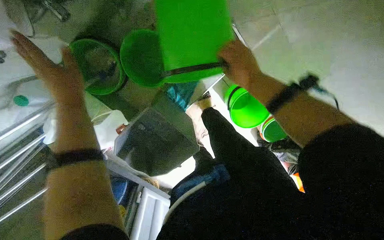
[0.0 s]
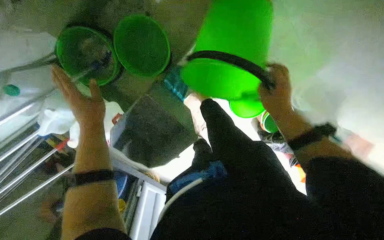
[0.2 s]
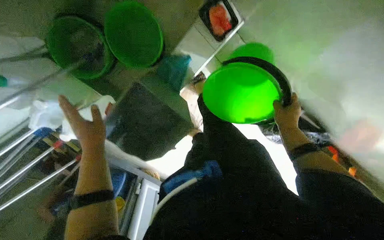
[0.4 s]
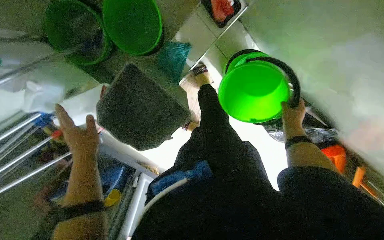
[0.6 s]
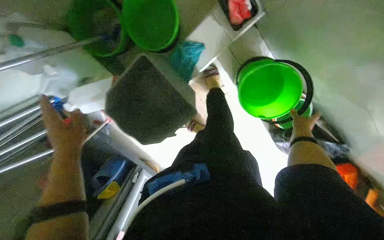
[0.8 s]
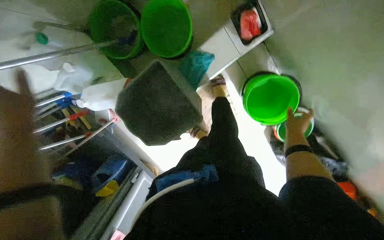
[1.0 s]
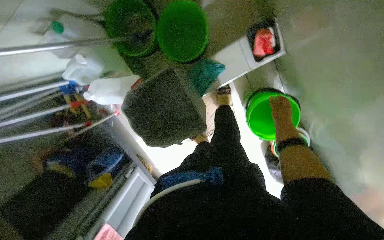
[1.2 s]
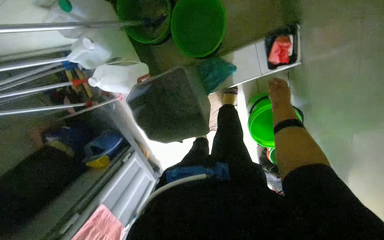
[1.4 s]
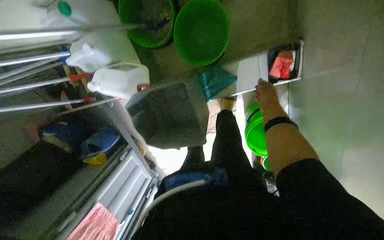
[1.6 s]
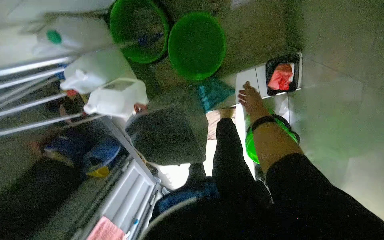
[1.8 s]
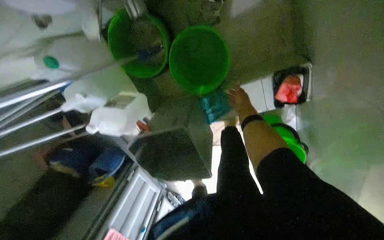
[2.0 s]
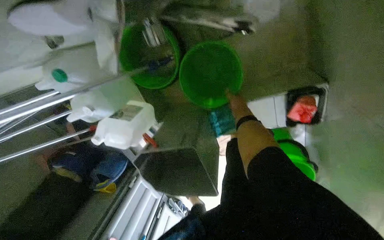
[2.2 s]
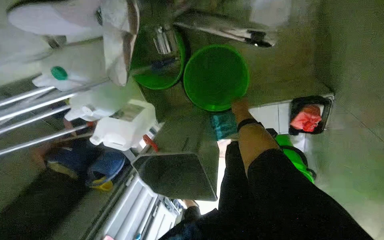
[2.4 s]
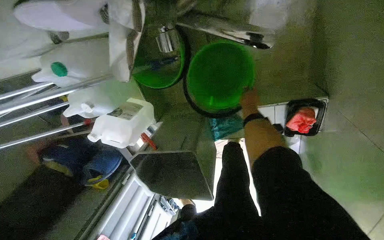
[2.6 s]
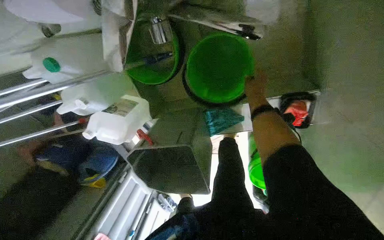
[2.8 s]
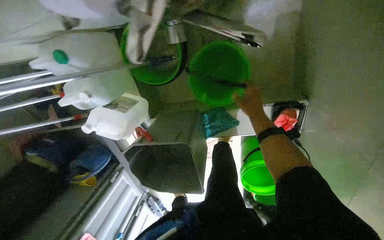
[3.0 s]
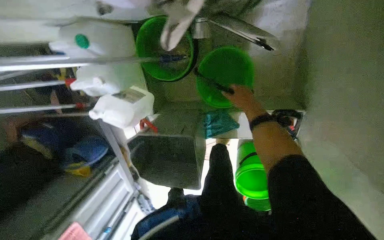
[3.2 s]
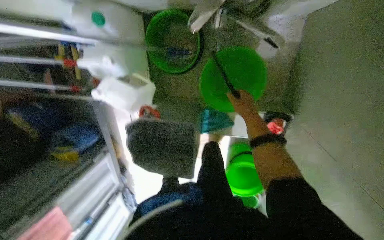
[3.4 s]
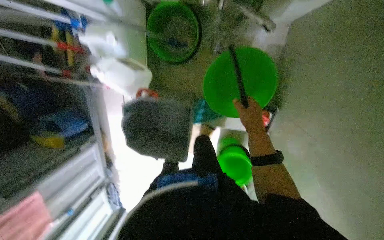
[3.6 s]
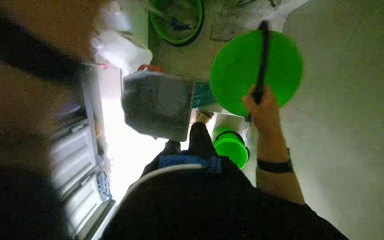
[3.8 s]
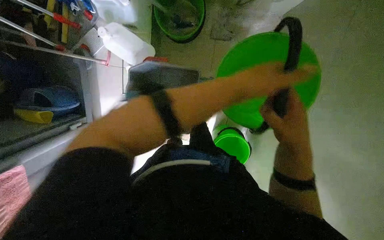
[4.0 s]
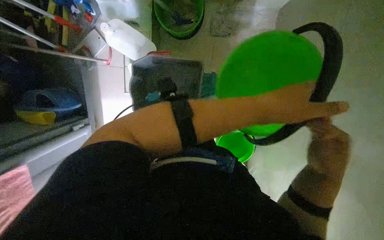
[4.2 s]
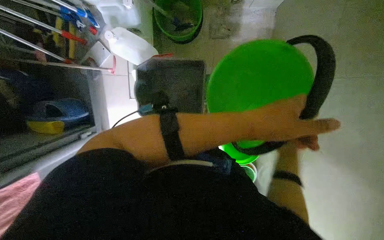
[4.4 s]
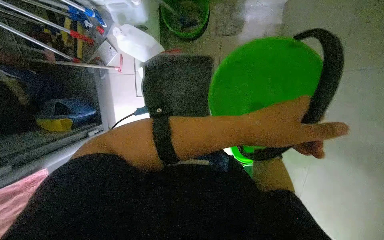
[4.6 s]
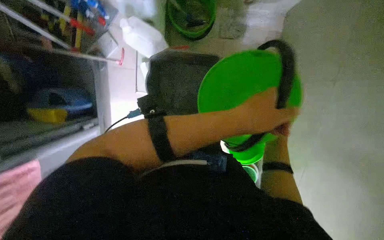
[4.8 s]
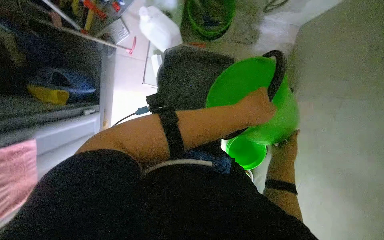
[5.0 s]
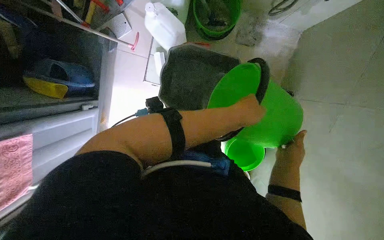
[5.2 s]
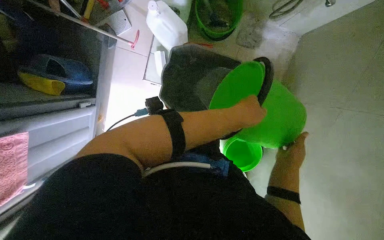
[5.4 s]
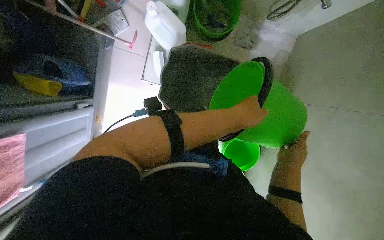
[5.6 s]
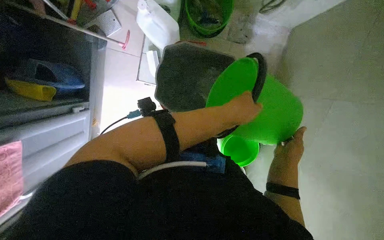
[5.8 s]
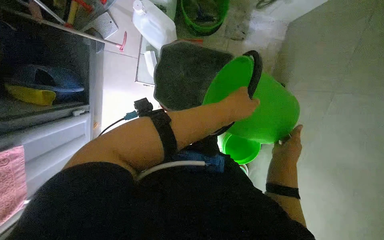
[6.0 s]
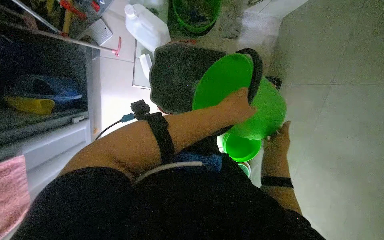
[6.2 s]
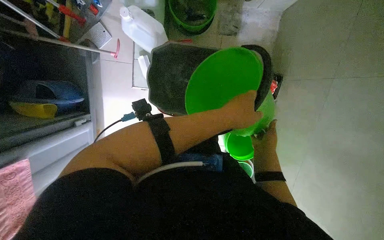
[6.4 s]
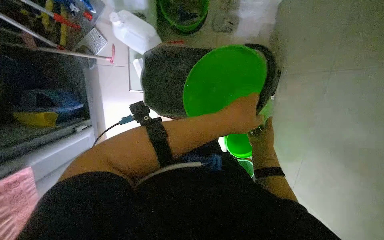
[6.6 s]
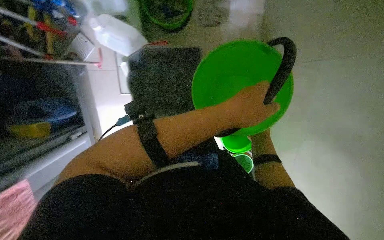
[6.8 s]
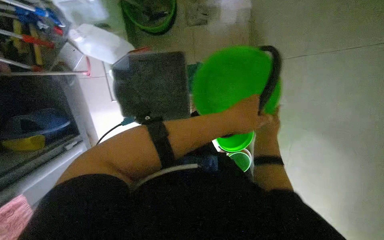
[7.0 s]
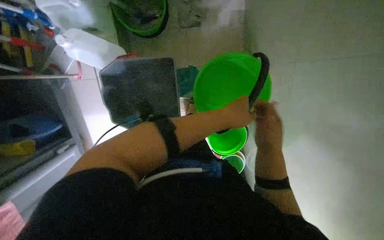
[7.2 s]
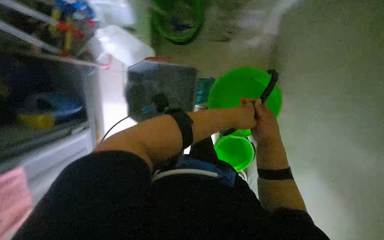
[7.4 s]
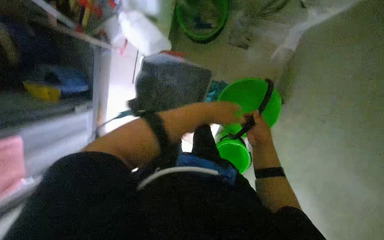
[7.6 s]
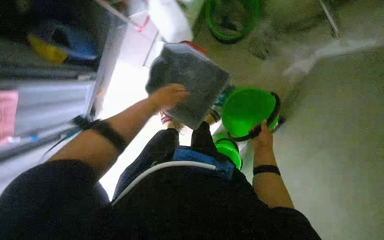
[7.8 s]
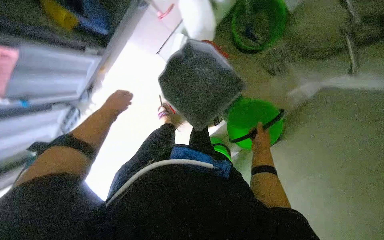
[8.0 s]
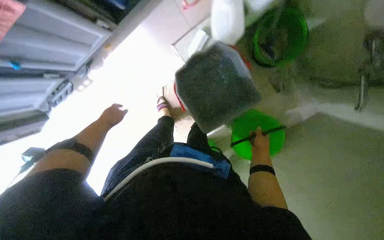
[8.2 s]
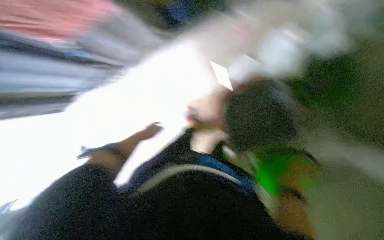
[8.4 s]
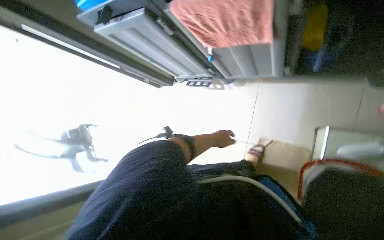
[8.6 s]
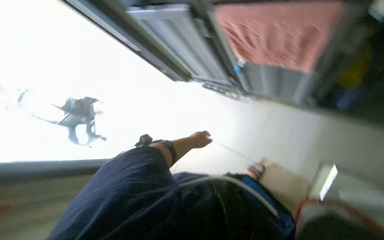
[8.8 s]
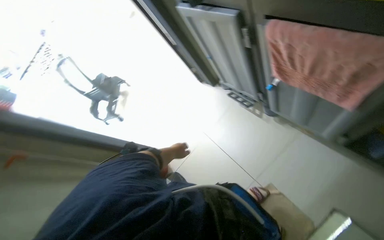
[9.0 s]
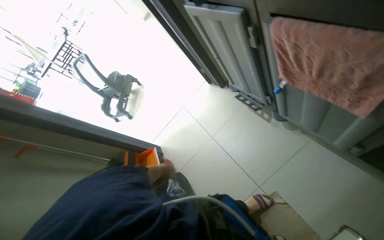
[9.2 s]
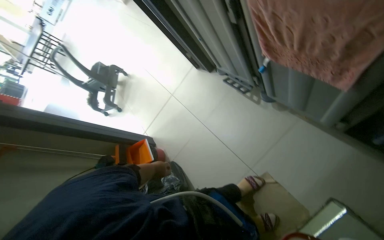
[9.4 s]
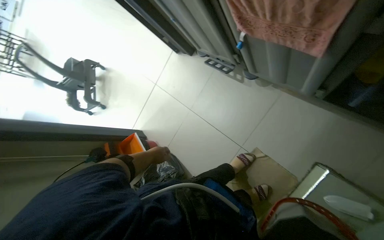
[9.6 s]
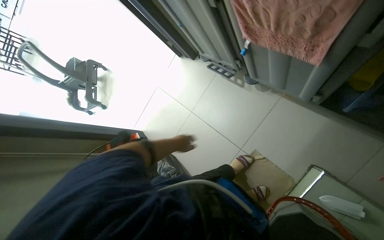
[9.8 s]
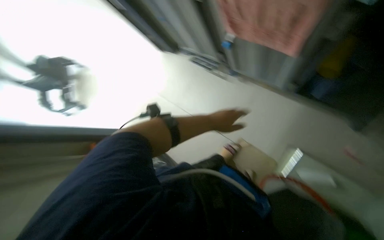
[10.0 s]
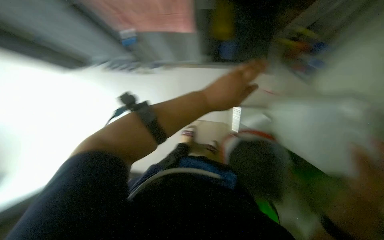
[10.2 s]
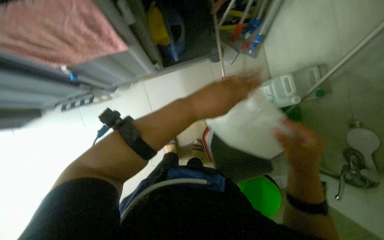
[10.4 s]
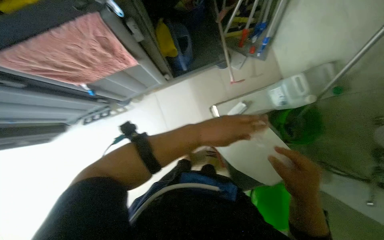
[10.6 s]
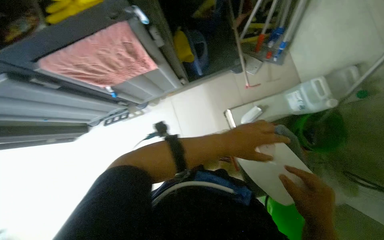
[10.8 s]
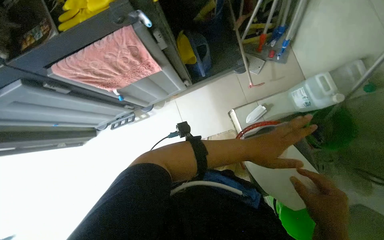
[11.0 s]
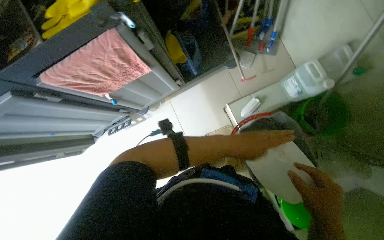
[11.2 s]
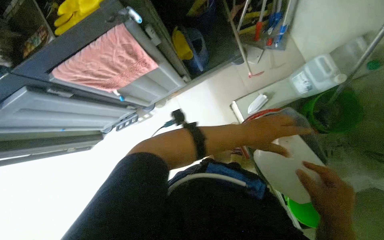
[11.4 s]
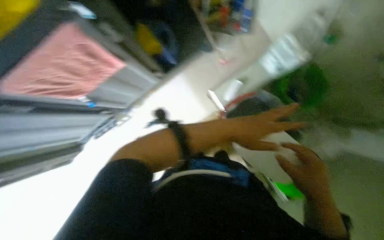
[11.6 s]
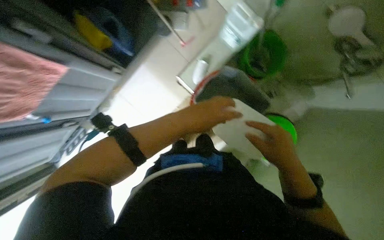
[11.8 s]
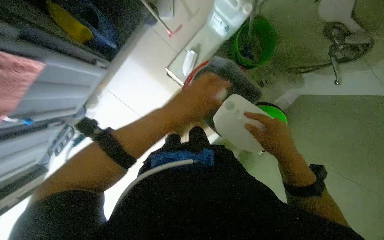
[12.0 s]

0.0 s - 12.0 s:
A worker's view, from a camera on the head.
Job: preparing cleaning supplies.
The whole recording: Preparing cleaning equipment. The worker rinses and empties the cleaning bucket, adds solution, and assembles the mop.
0.0 s - 1.6 s: The scene turns approximately 30 degrees clockwise in the picture. The right hand is displaced farther from the camera by roughly 20 cm.
1.6 s - 3.0 s: The right hand moves to the left, roughly 10 cm.
3.0 s - 4.4 s: The camera is carried approximately 50 cm. The view pans to the right by roughly 15 degrees. The wearer looks some 10 degrees further upward.
6.0 s - 7.6 s: The right hand goes nearer and farther, approximately 30 cm each way, reversing 2 times. Meanwhile the left hand goes about 10 cm farther from the camera.
7.6 s - 9.0 s: Everything in view rotates some 70 degrees clockwise.
9.0 s - 10.4 s: The wearer looks about 35 degrees further to the right. The left hand travels nearer to the camera and to the right by roughly 40 cm.
10.4 s - 12.0 s: The scene turns approximately 35 degrees counterclockwise in the picture.

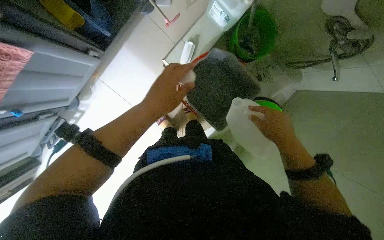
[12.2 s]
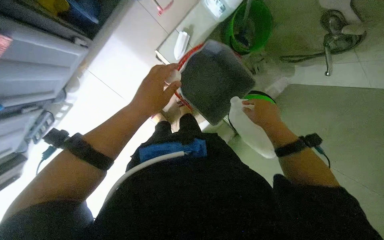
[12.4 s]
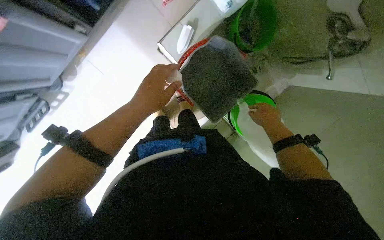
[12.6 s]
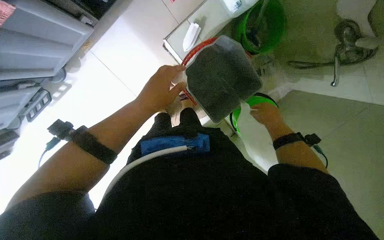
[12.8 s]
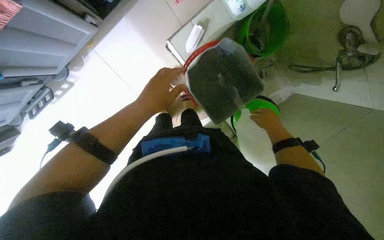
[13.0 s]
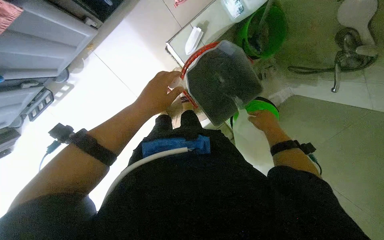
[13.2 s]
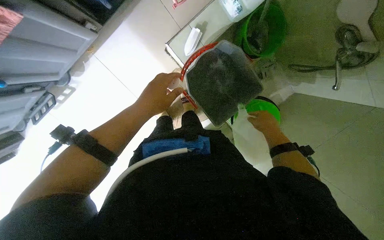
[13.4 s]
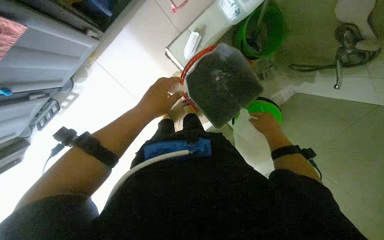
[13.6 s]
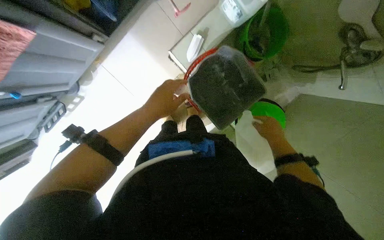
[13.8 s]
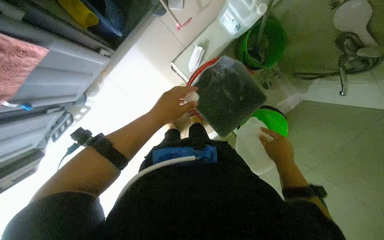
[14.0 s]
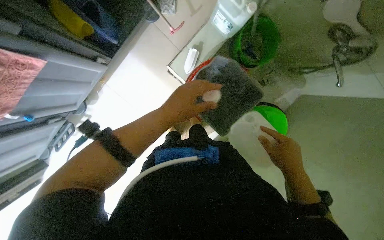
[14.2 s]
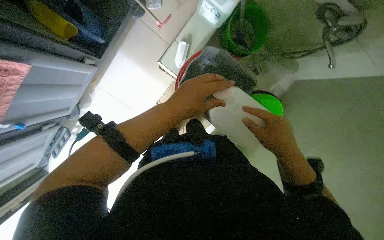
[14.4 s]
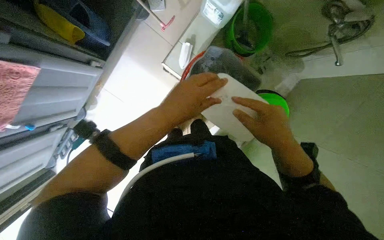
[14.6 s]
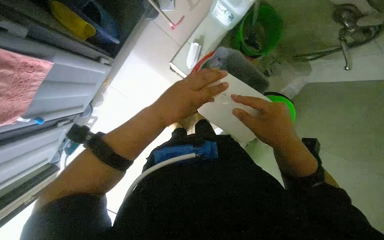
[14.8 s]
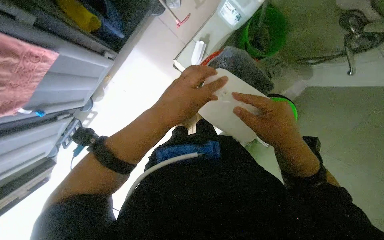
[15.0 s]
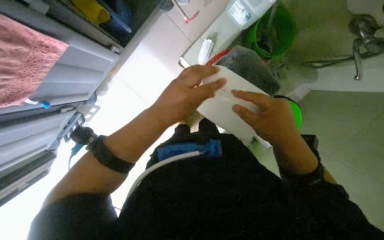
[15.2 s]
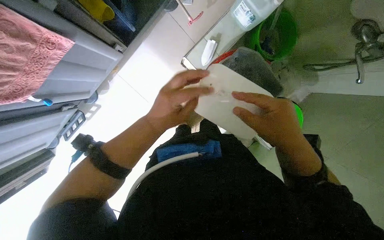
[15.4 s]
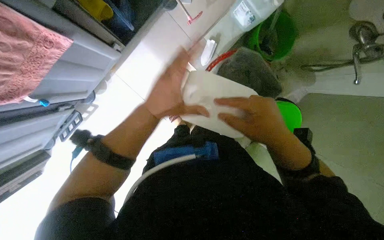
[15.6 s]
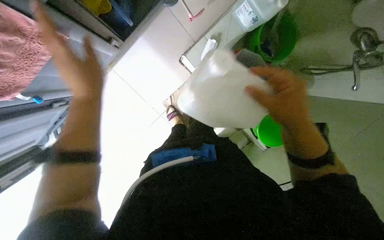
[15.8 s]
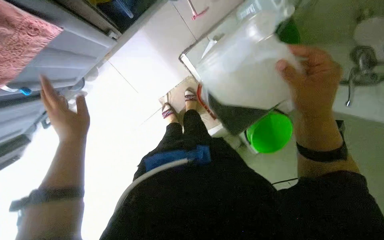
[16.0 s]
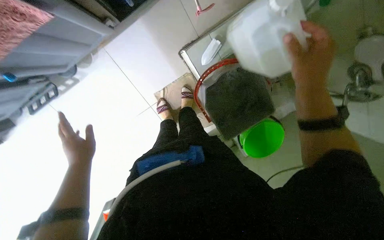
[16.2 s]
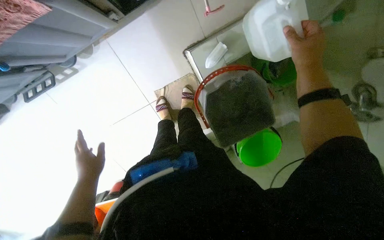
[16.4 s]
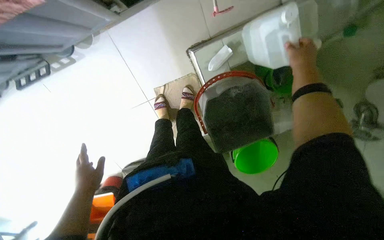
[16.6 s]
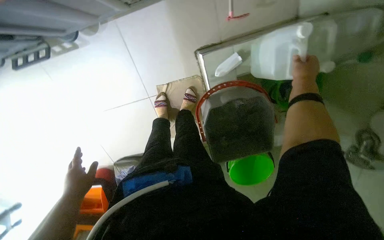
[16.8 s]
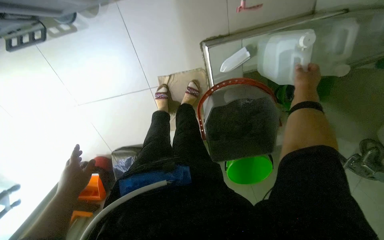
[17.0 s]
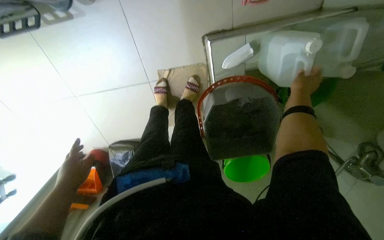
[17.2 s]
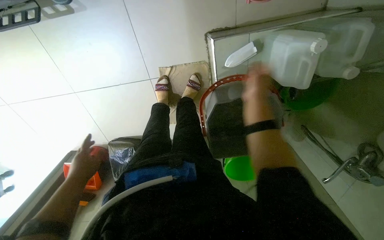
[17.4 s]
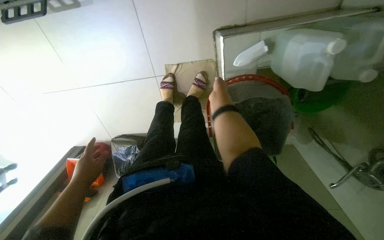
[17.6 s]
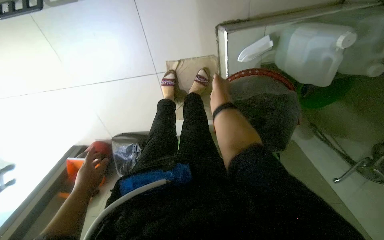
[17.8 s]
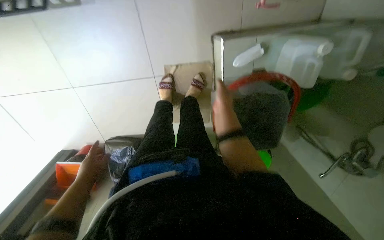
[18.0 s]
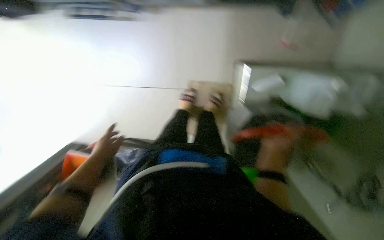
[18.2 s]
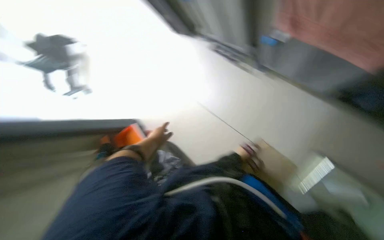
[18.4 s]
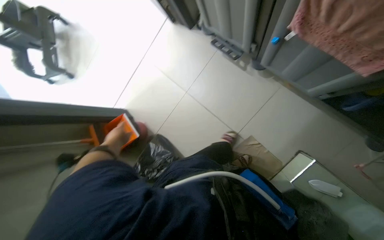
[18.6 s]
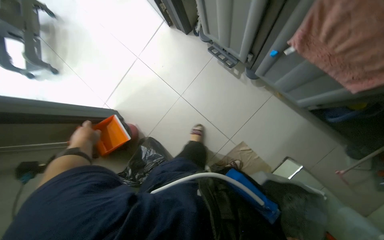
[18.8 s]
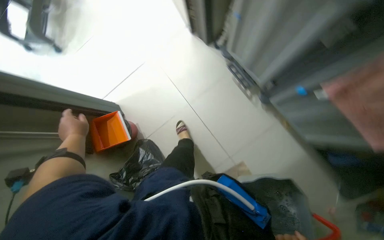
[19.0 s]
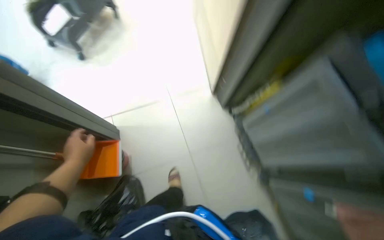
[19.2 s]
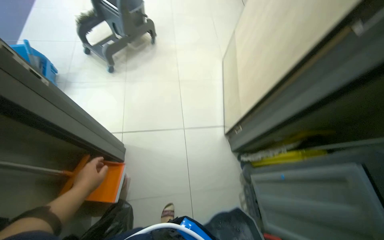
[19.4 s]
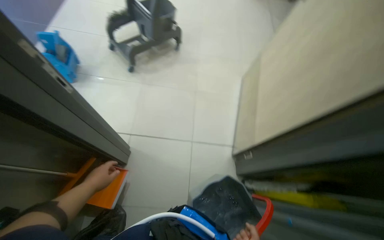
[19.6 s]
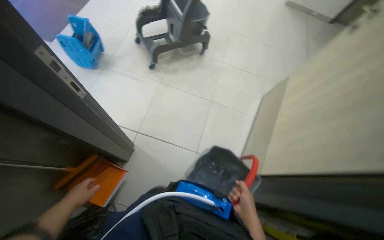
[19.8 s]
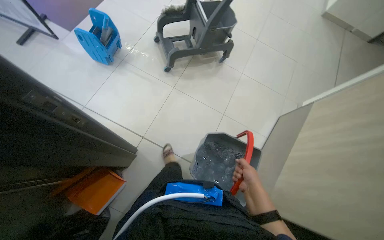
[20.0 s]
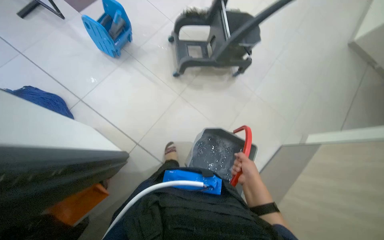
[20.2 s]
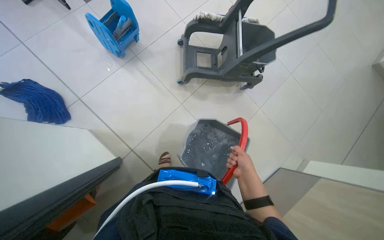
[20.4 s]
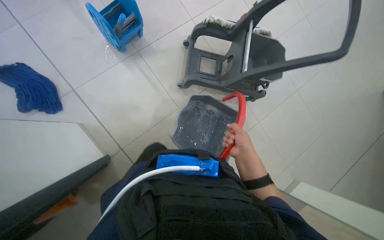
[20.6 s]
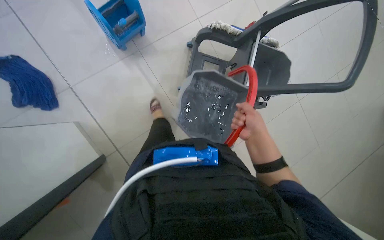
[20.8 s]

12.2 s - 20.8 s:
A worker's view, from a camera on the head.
Job: preparing cleaning supplies.
The whole recording: Preparing cleaning equipment. The worker rinses and empties the cleaning bucket, adds solution, and assembles the mop.
12.2 s - 13.6 s: The right hand is displaced farther from the camera by about 15 cm.
13.6 s - 15.0 s: The right hand heads nearer to the camera and to the left, covering roughly 25 cm.
15.0 s - 16.6 s: The left hand goes about 40 cm to the left, farther from the camera and down the picture, while the right hand heads up the picture and farther from the camera, covering approximately 50 cm.
16.6 s - 18.0 s: The right hand travels to the left by roughly 35 cm.
18.0 s - 19.4 s: The head travels some 60 cm. The wearer looks some 20 degrees further upward. The scene turns roughly 55 degrees clockwise in the picture.
19.4 s - 20.8 s: The camera travels about 1 m. The scene turns about 60 degrees clockwise in the picture.
